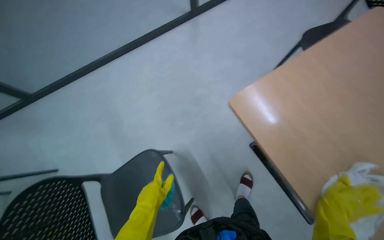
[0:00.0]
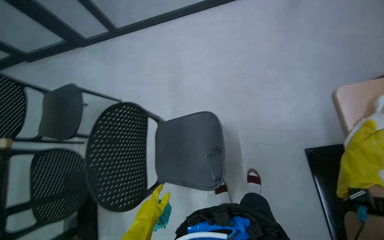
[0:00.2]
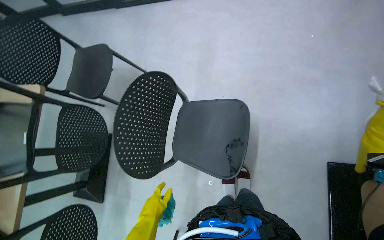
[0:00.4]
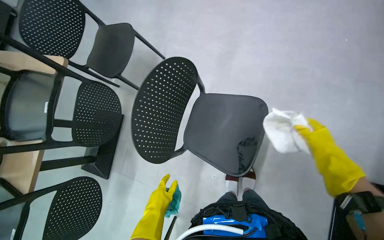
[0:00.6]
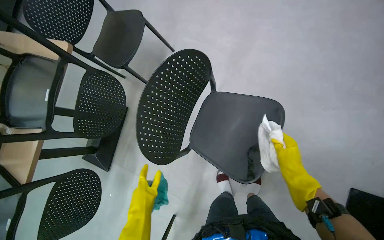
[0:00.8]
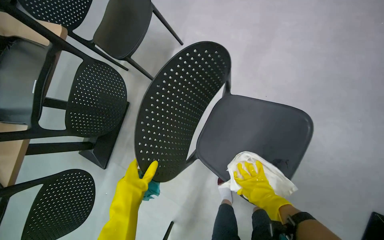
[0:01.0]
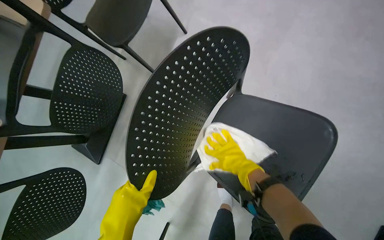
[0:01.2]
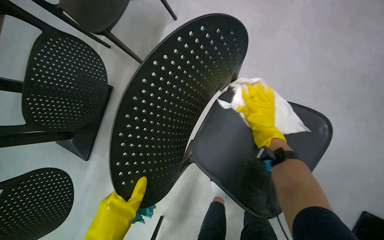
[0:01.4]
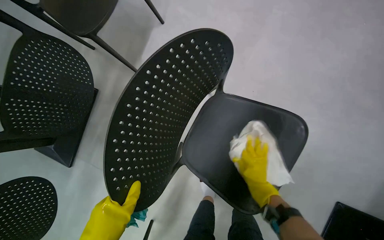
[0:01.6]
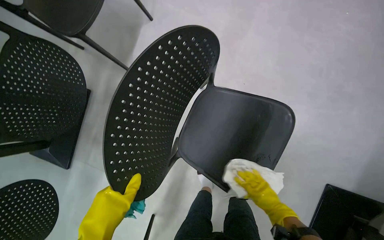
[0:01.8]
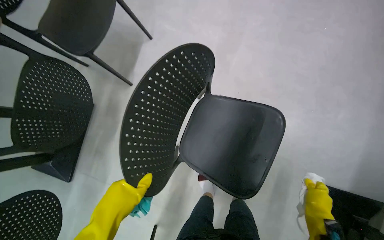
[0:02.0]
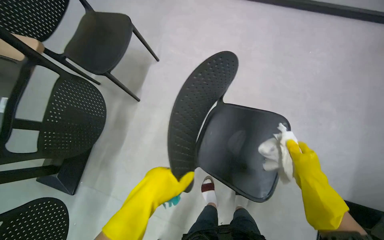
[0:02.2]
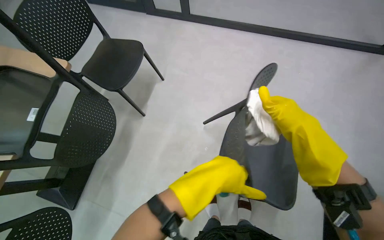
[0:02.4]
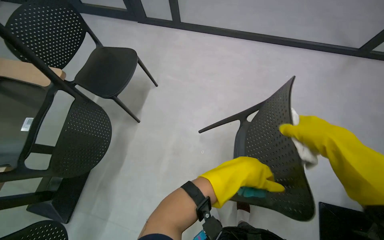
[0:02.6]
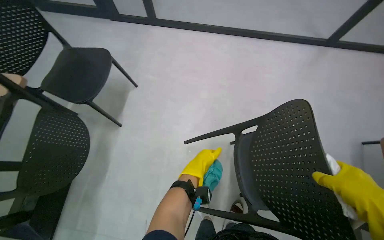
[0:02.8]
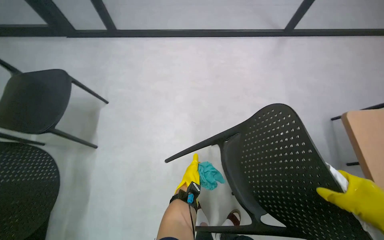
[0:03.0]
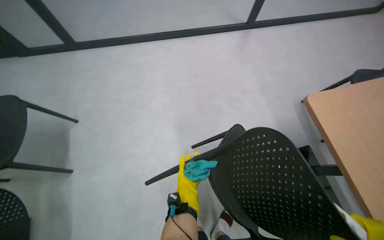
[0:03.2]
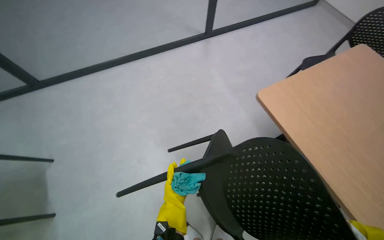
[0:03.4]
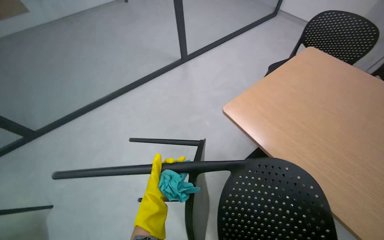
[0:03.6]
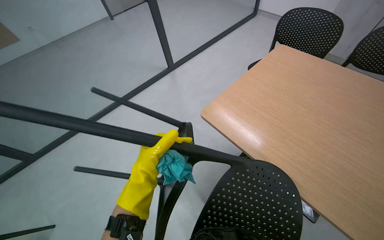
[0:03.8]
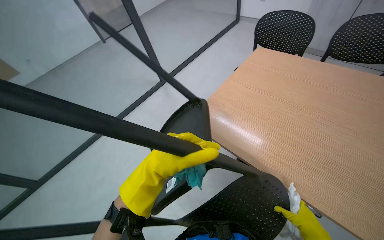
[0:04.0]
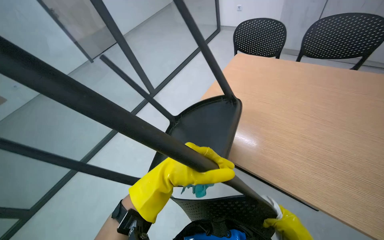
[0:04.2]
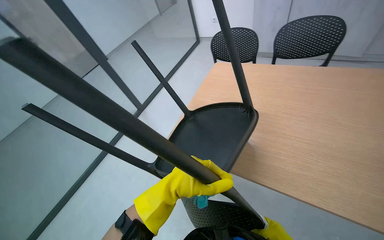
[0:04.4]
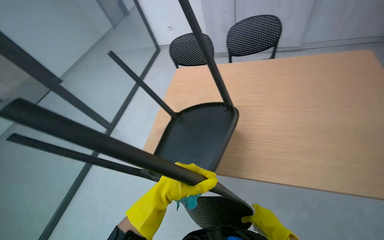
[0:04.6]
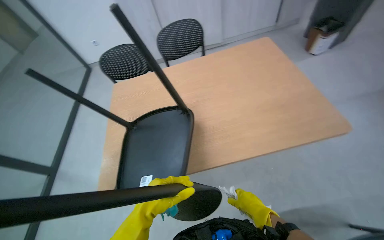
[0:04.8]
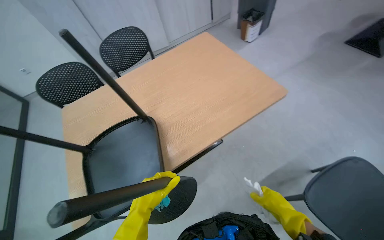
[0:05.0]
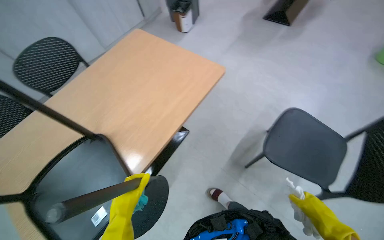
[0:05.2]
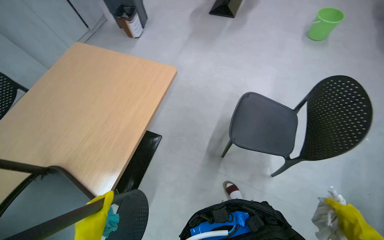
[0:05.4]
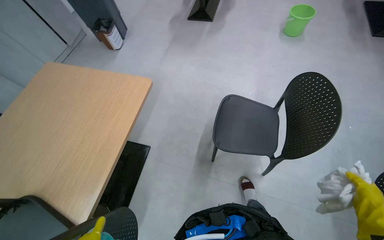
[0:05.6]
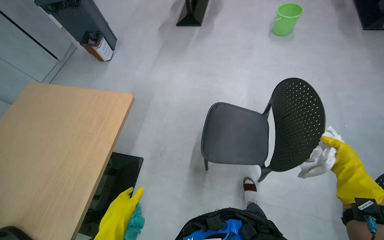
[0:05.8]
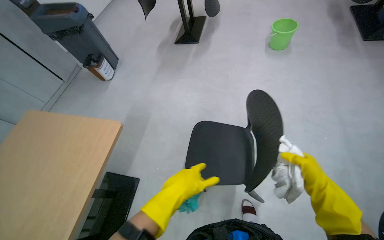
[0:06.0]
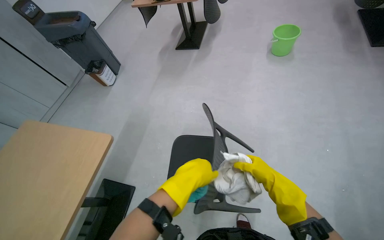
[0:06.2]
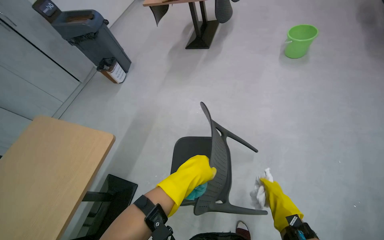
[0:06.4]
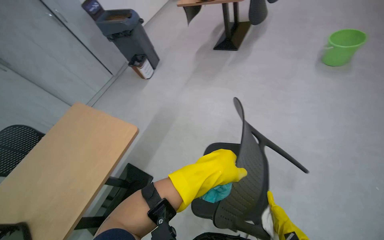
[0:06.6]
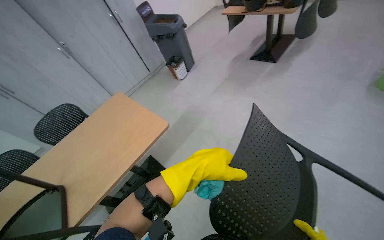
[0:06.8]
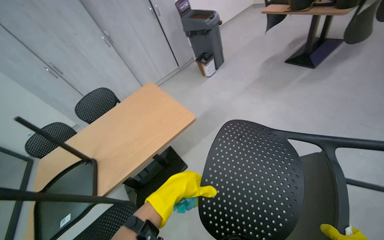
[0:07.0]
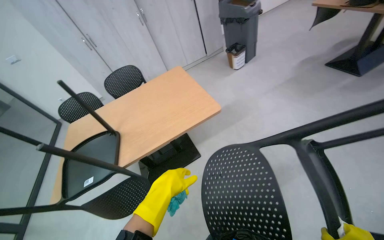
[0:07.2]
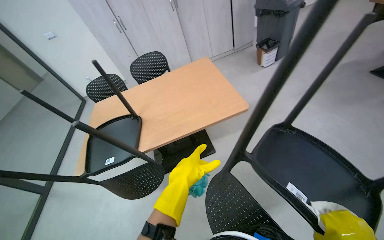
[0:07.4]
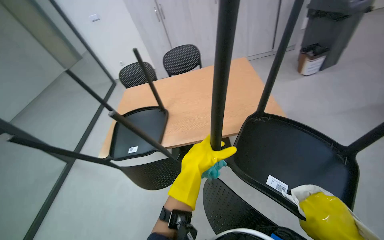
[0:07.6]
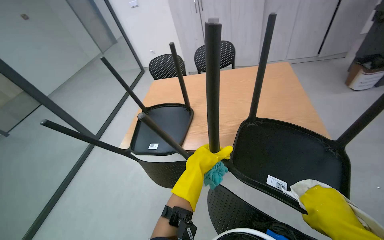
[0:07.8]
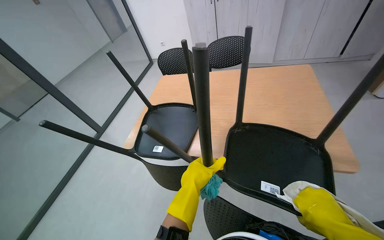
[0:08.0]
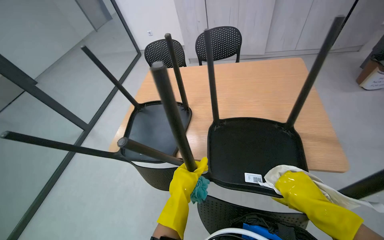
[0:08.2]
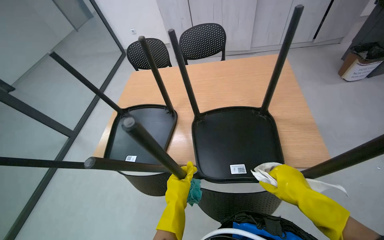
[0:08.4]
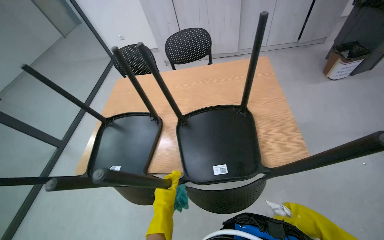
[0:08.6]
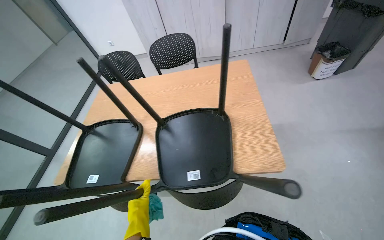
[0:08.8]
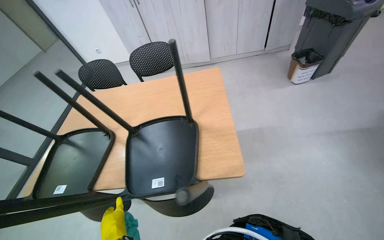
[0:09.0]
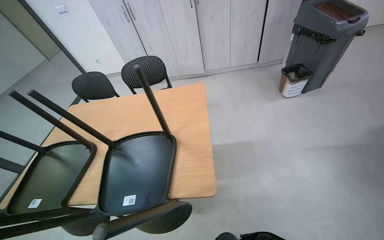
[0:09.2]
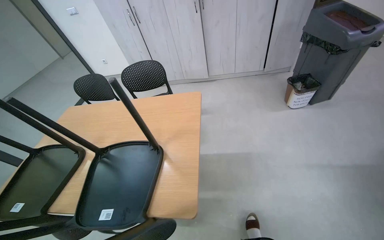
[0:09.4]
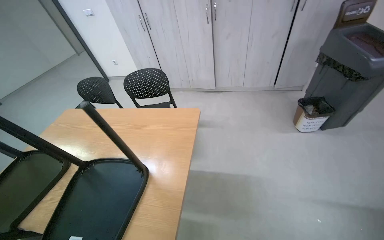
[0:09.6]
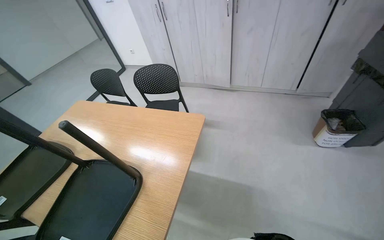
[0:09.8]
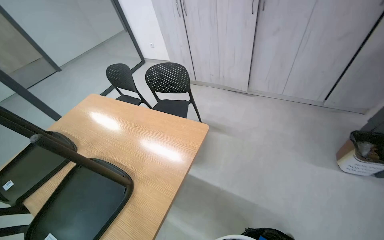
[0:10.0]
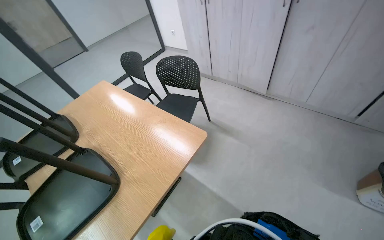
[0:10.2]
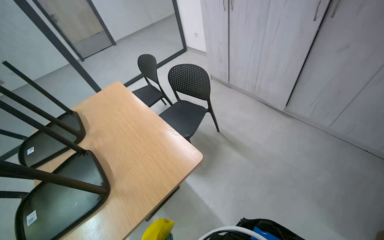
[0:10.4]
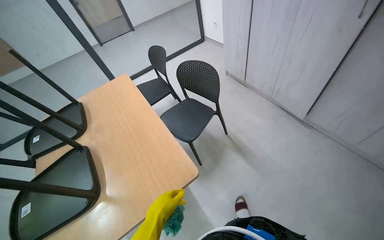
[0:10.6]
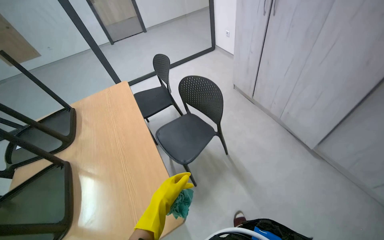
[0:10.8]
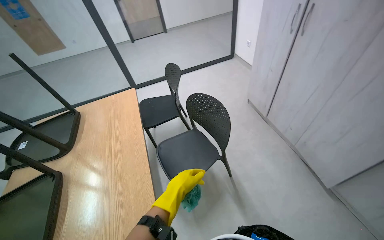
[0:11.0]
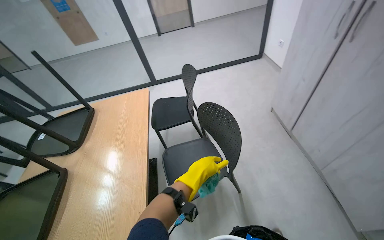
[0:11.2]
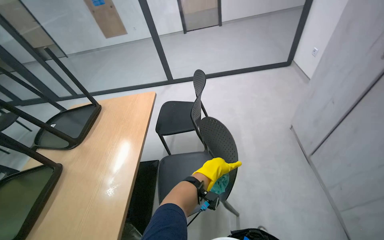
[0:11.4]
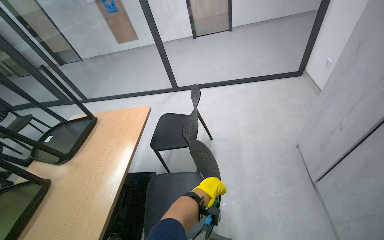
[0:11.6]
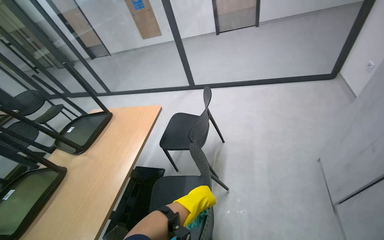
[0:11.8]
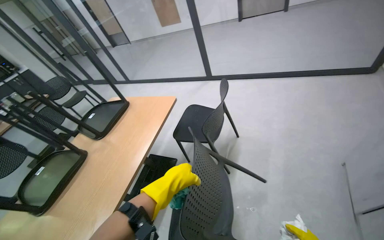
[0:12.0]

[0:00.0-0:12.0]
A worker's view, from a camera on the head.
Job: wiping surfaces.
The whole recording: Cleaning chairs. The worker wipes down multiple black chairs with a cloth.
0:01.6 to 0:03.0: The wearer looks roughly 20 degrees further to the right.
0:03.0 to 0:04.4: The scene rotates counterclockwise by about 25 degrees. The left hand travels nearer to the camera and up the picture by approximately 35 cm.
0:04.4 to 0:06.0: The head travels some 50 cm. The head rotates about 95 degrees to the right.
0:06.0 to 0:07.6: The wearer looks some 75 degrees further to the left.
0:10.4 to 0:12.0: The camera is carried roughly 1 m. The head turns to the left by roughly 60 degrees.

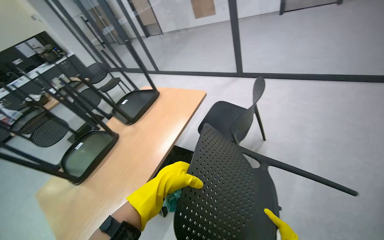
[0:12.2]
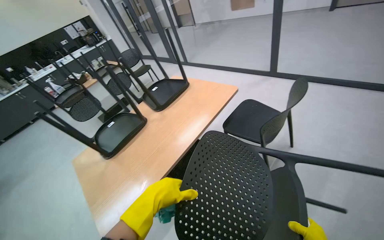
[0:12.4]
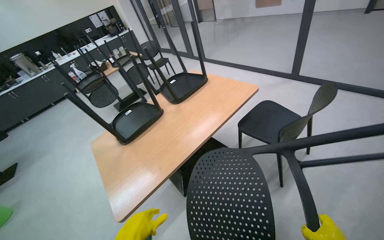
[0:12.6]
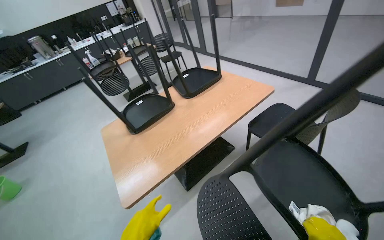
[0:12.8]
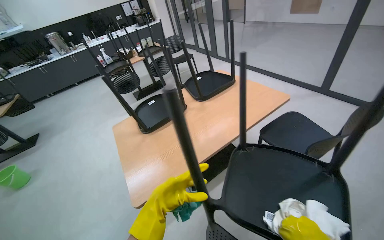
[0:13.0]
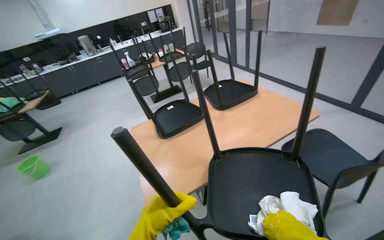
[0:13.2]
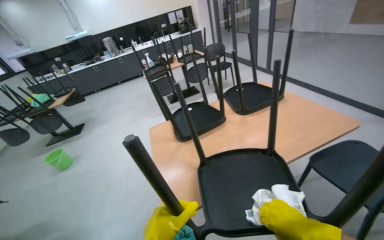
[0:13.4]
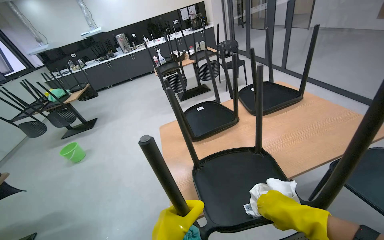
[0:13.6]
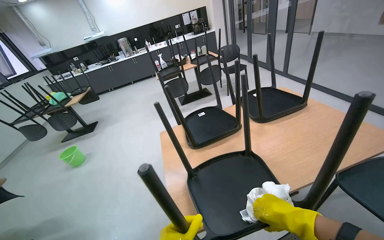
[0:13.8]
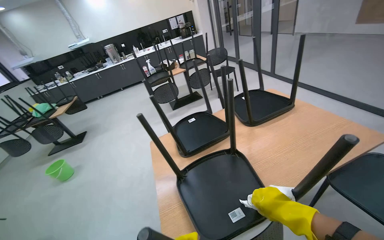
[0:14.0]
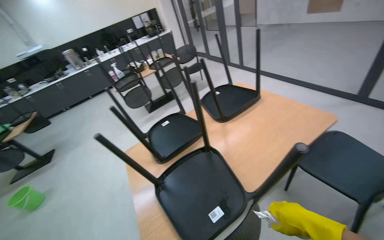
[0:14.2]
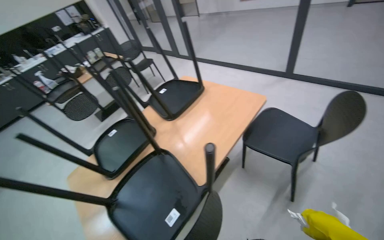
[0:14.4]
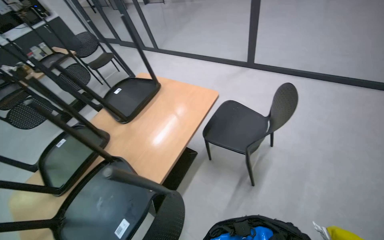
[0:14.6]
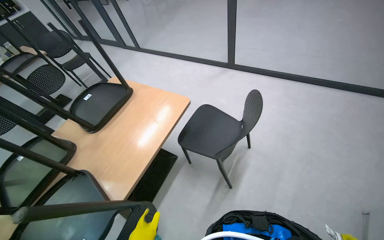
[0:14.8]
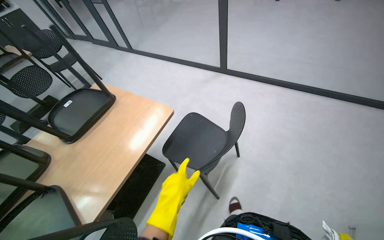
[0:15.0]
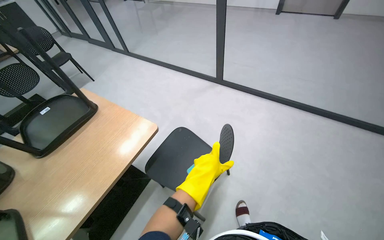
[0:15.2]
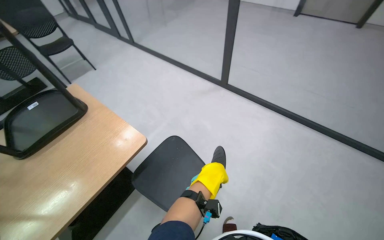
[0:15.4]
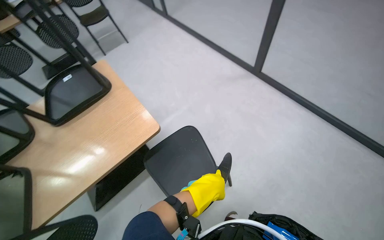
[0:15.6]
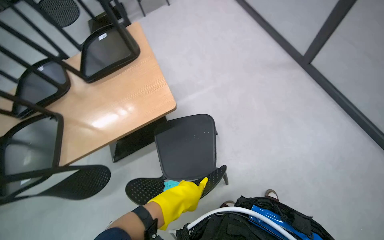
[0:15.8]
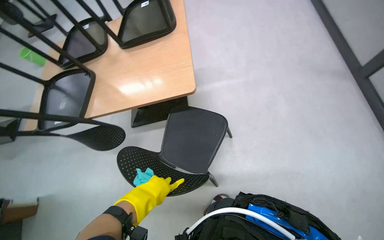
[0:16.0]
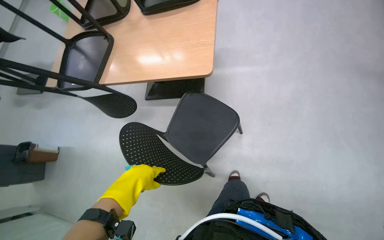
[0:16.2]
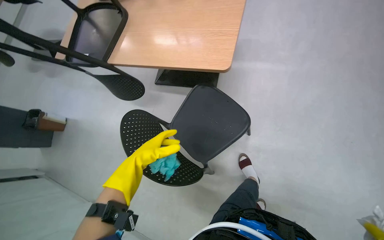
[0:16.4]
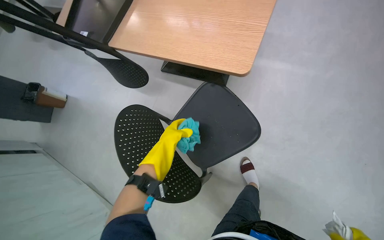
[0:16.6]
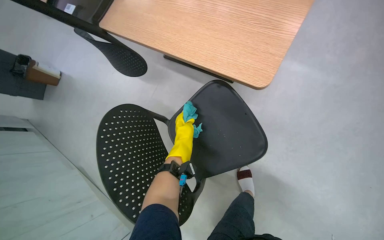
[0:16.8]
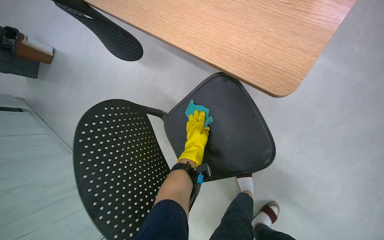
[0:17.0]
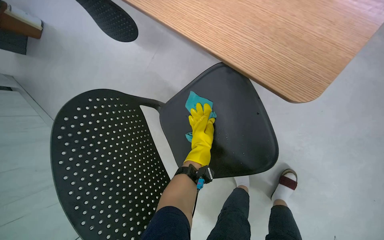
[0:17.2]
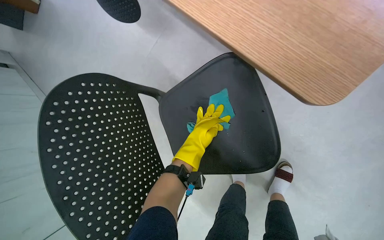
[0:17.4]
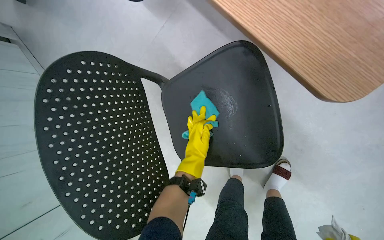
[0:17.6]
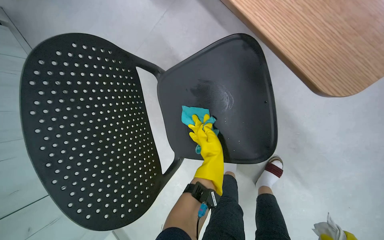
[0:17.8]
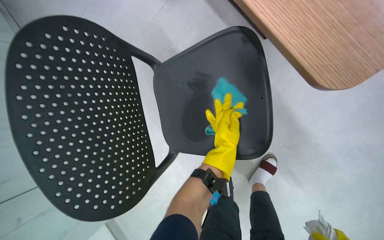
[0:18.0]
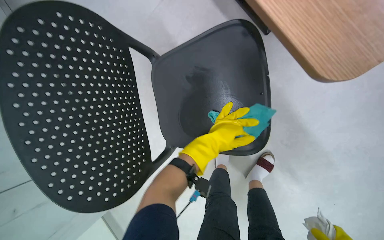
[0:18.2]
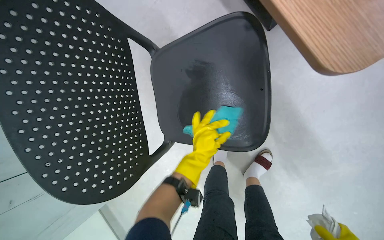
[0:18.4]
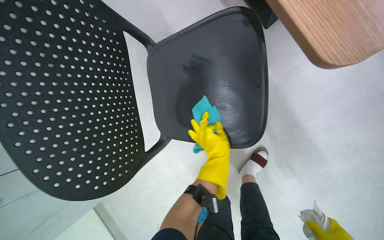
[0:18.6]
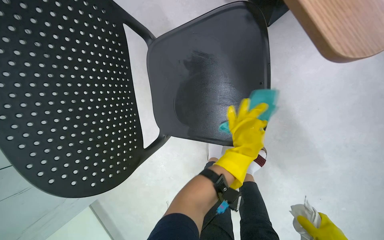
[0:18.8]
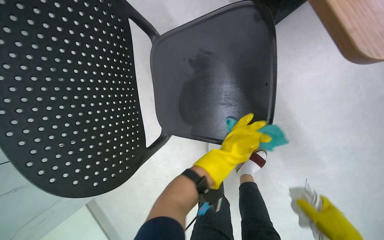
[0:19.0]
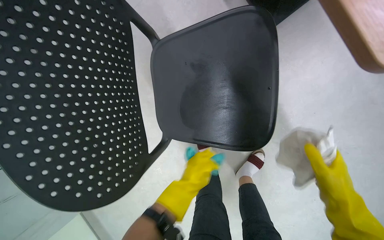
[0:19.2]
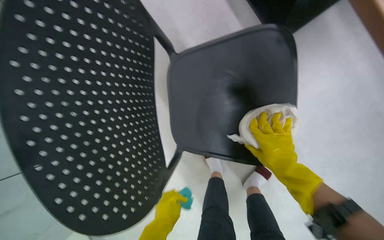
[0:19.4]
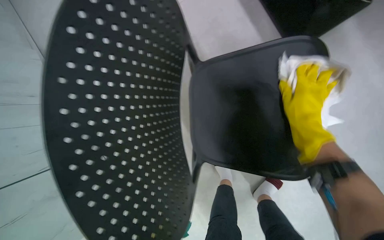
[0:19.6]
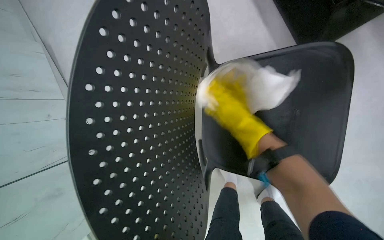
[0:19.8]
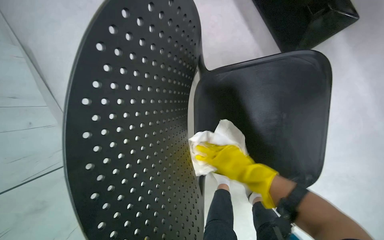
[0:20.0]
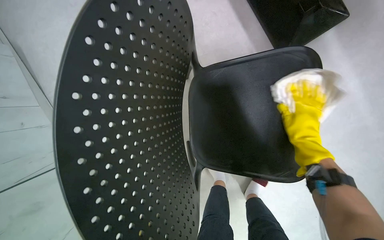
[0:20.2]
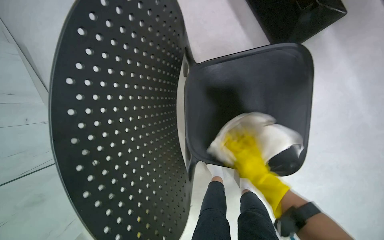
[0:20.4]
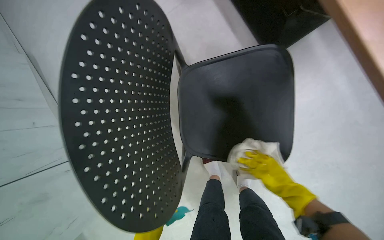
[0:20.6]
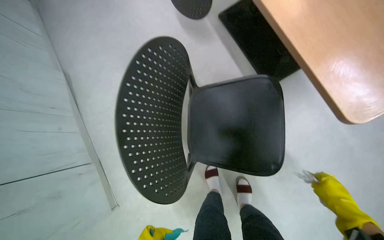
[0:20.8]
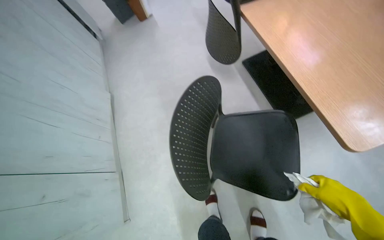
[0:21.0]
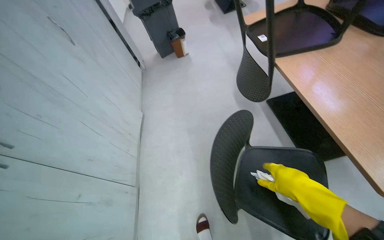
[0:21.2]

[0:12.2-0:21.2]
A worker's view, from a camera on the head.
Job: wiping surfaces.
The whole recording: Cleaning chairs. The worker wipes down multiple black chairs with a cloth.
0:12.2 to 0:13.8: The camera travels about 40 cm. The head turns to the left by some 45 degrees.
0:13.8 to 0:15.2: The camera travels about 80 cm. The wearer looks roughly 45 degrees further to the right.
0:15.2 to 0:16.6: The head travels roughly 40 cm. The head rotates approximately 80 degrees to the left. The wearer looks about 45 degrees further downward.
0:16.6 to 0:18.2: The camera pitches downward, by about 30 degrees. The scene rotates clockwise by roughly 25 degrees.
0:19.8 to 0:21.2: The head travels about 50 cm. The view tips upward by roughly 35 degrees.
